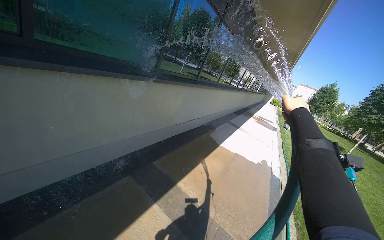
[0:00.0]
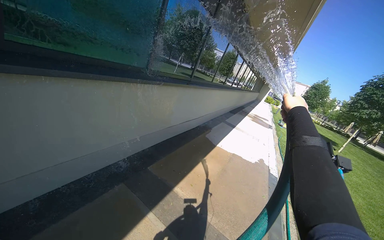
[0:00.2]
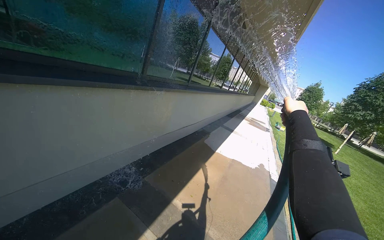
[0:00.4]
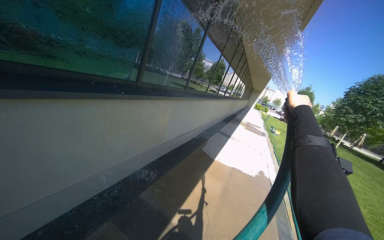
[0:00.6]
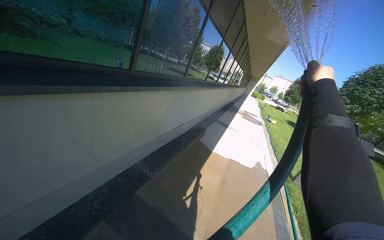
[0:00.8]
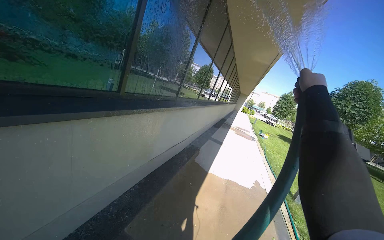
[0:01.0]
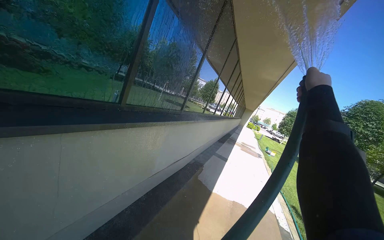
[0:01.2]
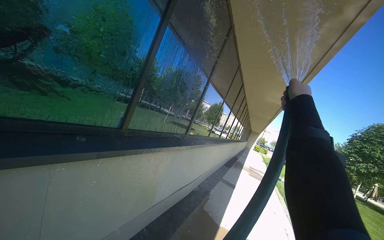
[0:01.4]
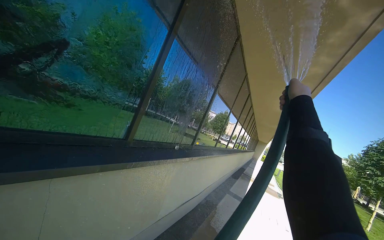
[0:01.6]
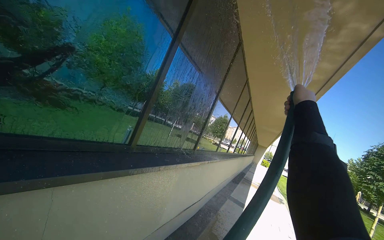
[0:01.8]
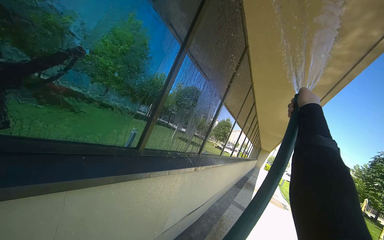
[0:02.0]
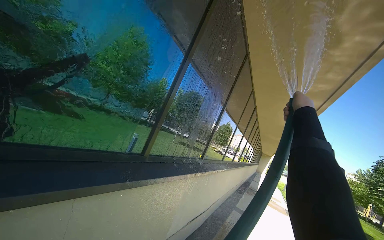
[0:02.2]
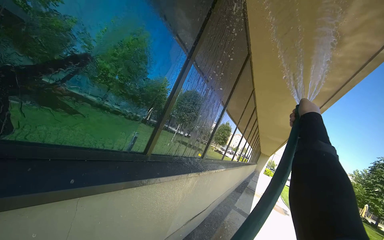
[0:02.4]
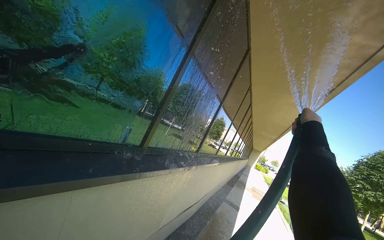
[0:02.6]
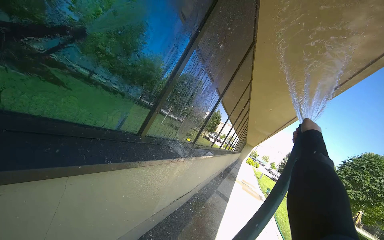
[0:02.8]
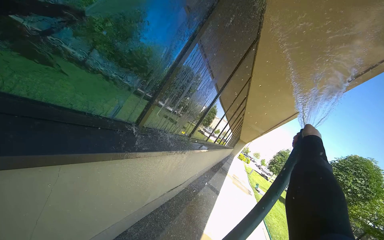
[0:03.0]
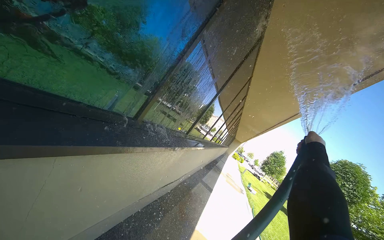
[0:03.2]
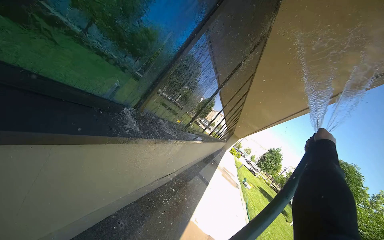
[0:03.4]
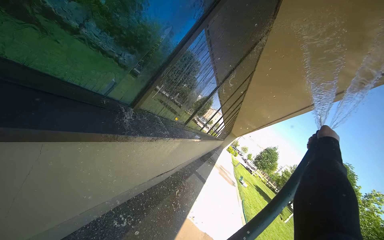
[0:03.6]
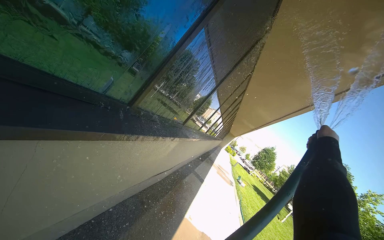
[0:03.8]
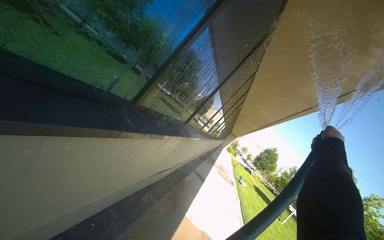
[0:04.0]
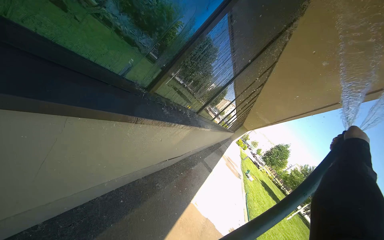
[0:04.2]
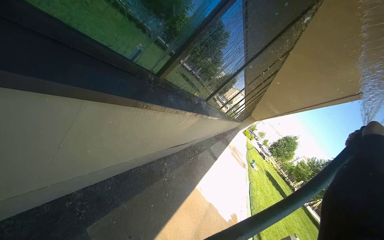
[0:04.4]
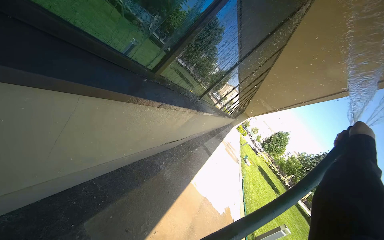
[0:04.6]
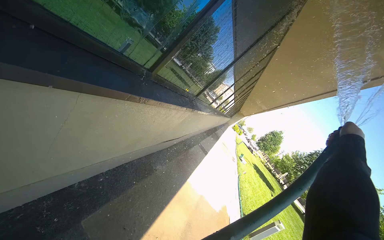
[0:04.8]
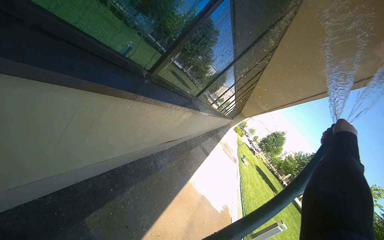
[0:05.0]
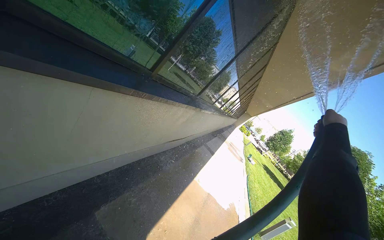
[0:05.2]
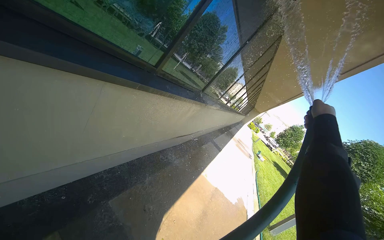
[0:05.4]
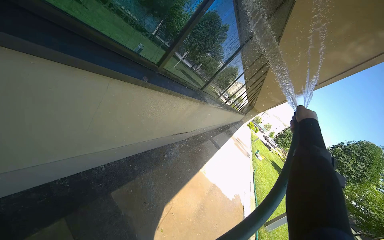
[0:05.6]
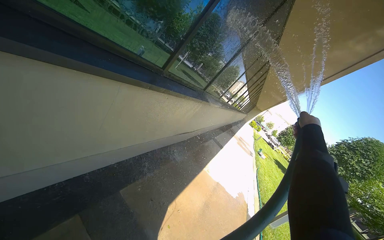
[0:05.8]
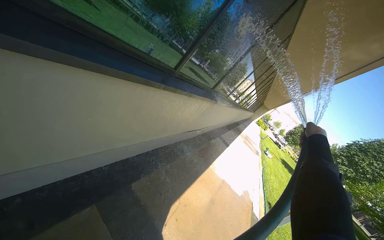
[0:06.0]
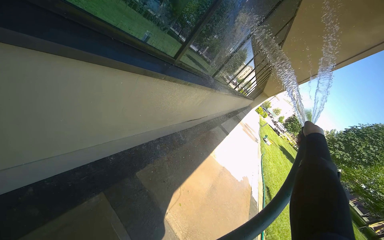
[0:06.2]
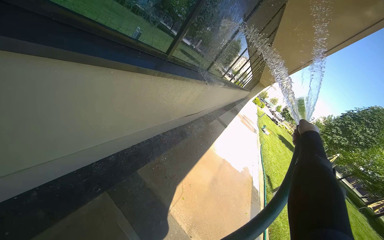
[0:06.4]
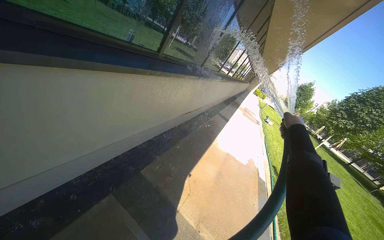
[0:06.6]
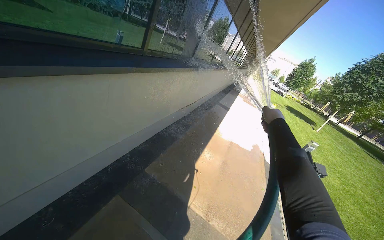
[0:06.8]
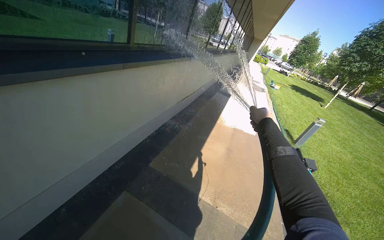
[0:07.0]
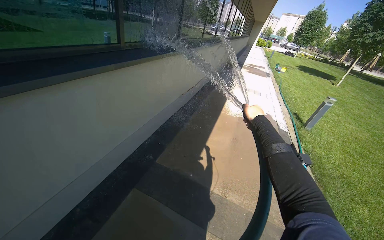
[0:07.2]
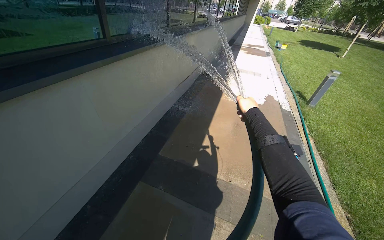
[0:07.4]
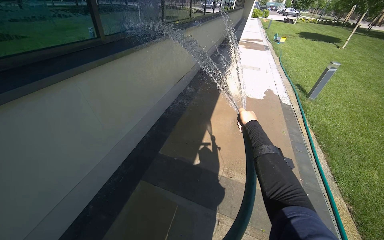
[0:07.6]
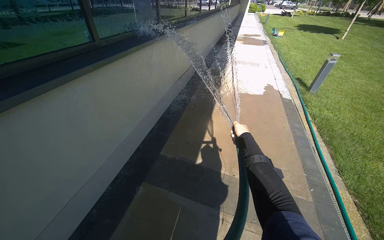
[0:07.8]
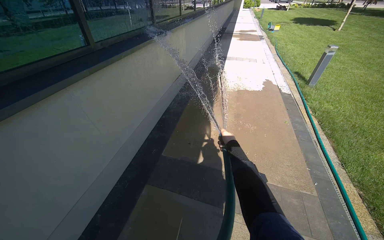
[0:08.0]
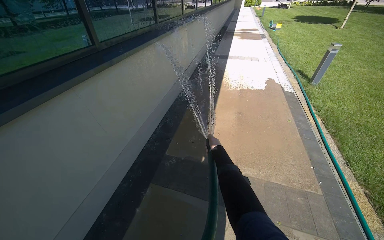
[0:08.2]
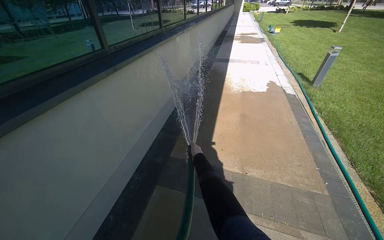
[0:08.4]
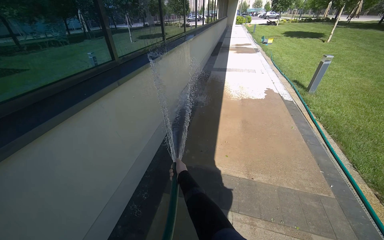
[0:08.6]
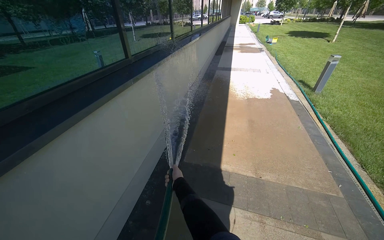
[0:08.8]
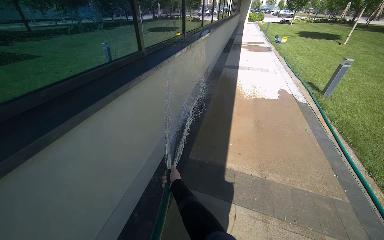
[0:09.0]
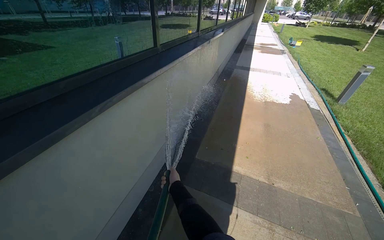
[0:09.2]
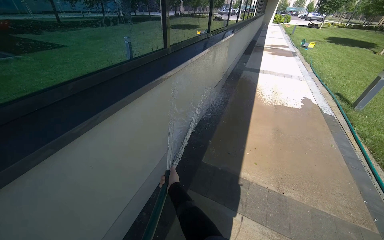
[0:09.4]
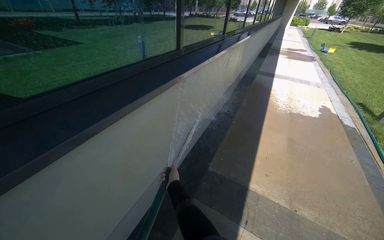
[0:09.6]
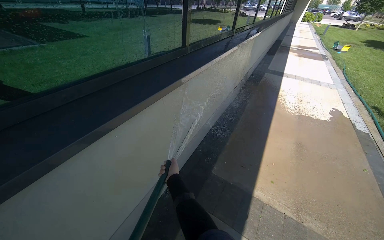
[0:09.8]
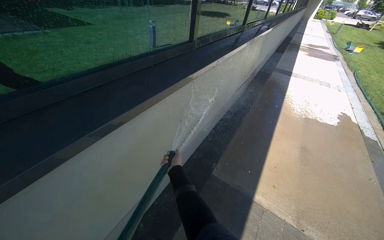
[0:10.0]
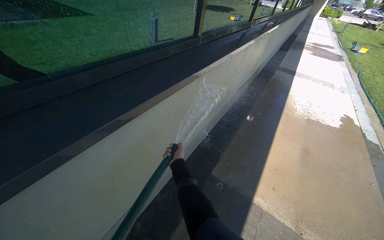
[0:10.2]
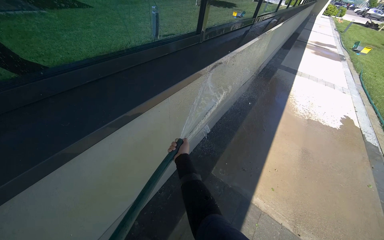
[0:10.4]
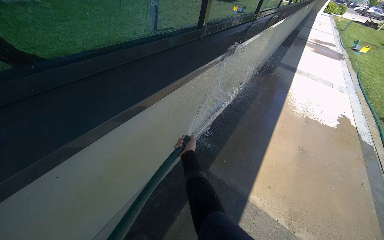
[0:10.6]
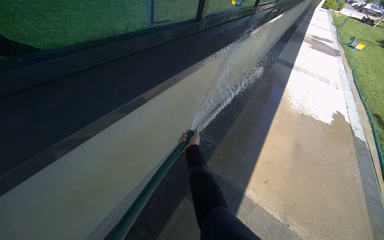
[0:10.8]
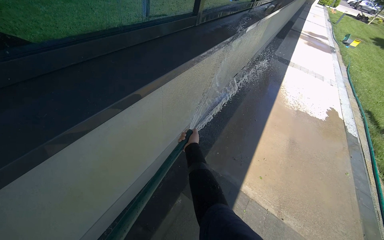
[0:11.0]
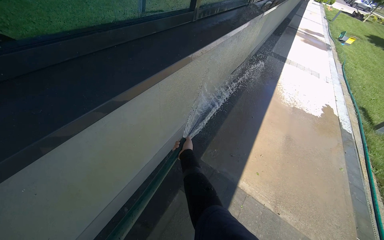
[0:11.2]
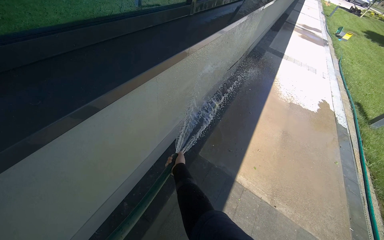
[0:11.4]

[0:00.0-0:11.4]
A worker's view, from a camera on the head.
Job: cleaning windows.
The whole recording: Rinsing building windows. The worker rinses the building windows with a hose.
0:00.0 to 0:01.4: The camera travels about 70 cm. The view tilts some 20 degrees upward.
0:02.8 to 0:04.2: The view tips downward by some 10 degrees. The right hand goes approximately 15 cm to the right.
0:04.2 to 0:05.6: The right hand moves left and right over approximately 25 cm, changing direction 2 times.
0:05.6 to 0:07.2: The camera pitches downward, by some 15 degrees. The scene turns roughly 30 degrees counterclockwise in the picture.
0:07.2 to 0:08.6: The right hand shifts about 50 cm to the left and down the picture.
0:08.6 to 0:10.0: The camera is carried about 40 cm. The head rotates about 20 degrees to the left.

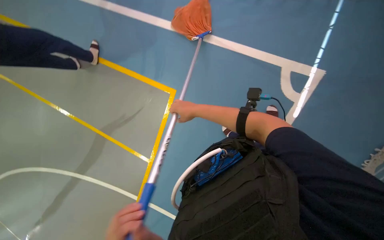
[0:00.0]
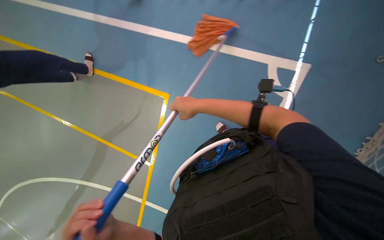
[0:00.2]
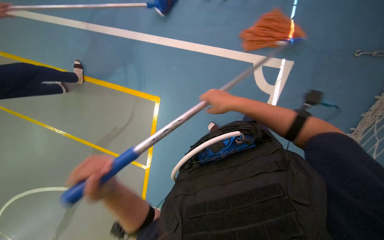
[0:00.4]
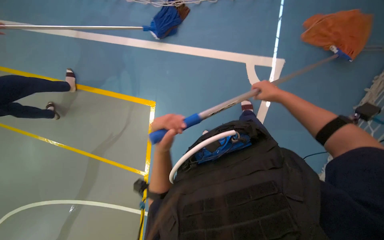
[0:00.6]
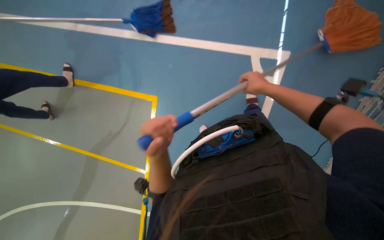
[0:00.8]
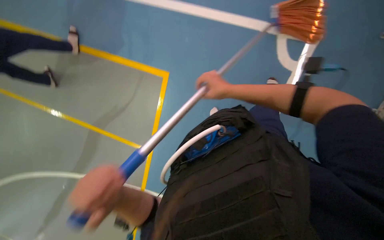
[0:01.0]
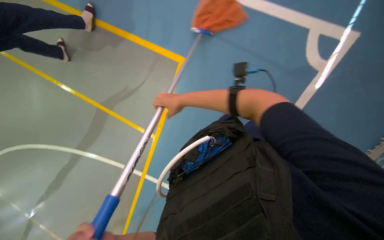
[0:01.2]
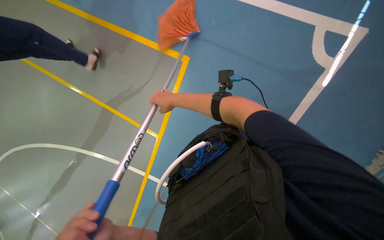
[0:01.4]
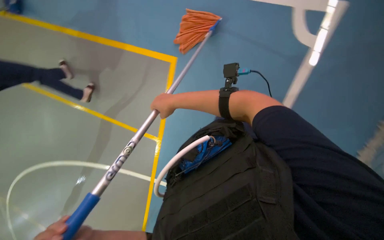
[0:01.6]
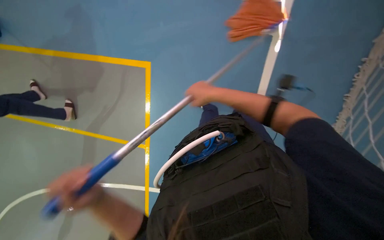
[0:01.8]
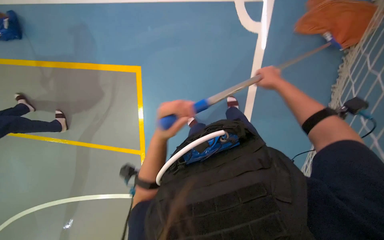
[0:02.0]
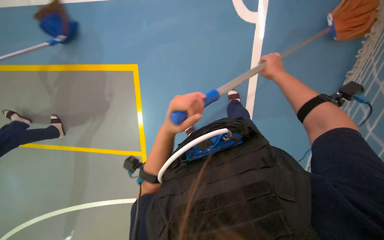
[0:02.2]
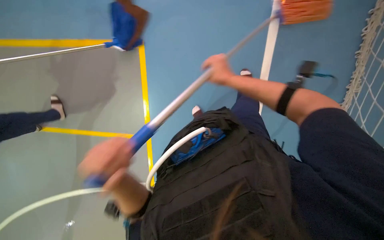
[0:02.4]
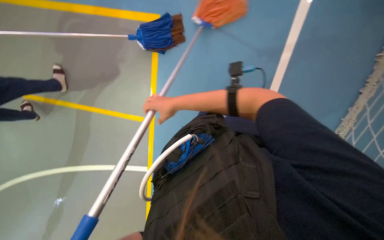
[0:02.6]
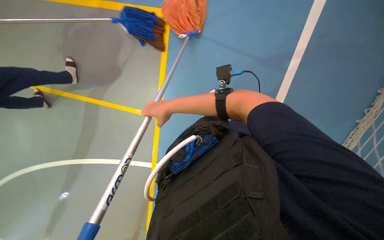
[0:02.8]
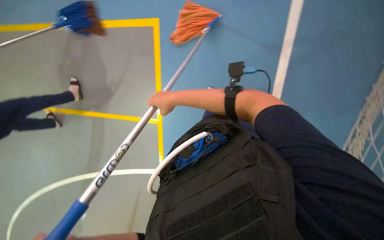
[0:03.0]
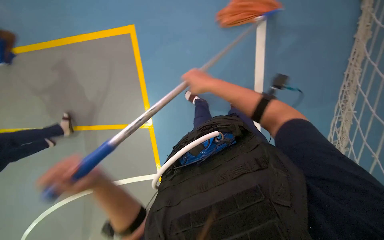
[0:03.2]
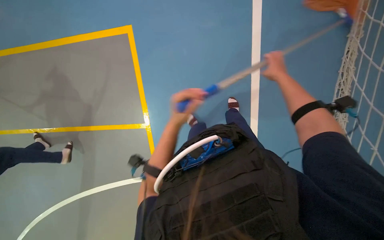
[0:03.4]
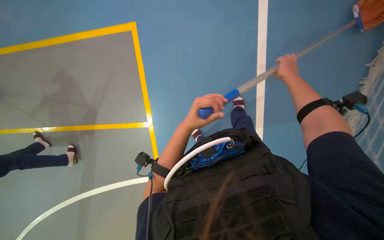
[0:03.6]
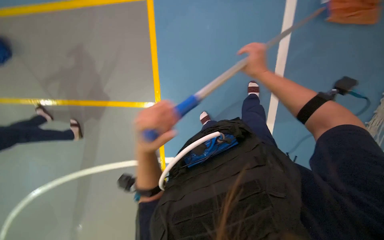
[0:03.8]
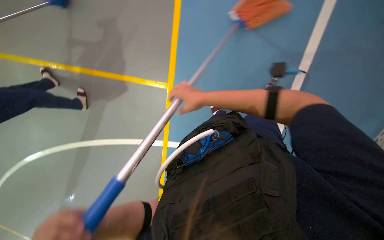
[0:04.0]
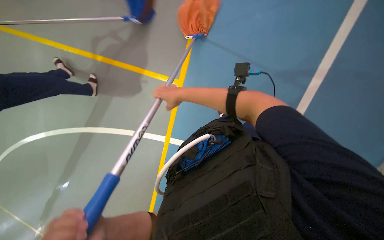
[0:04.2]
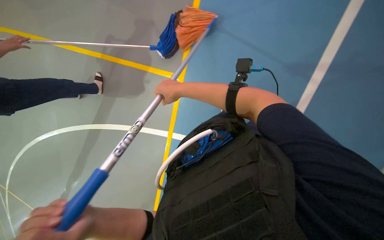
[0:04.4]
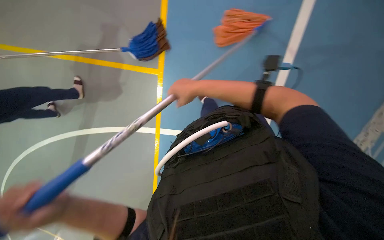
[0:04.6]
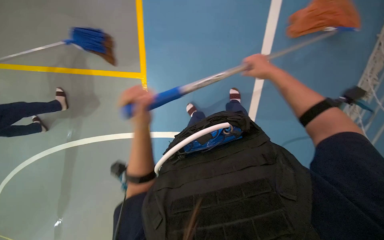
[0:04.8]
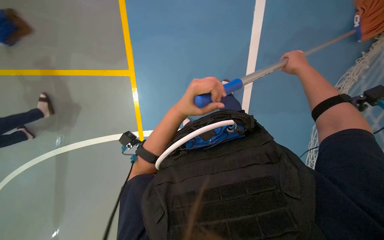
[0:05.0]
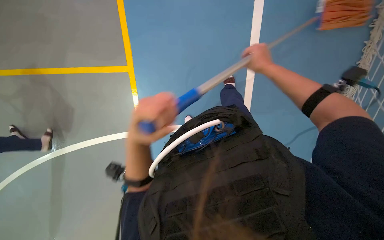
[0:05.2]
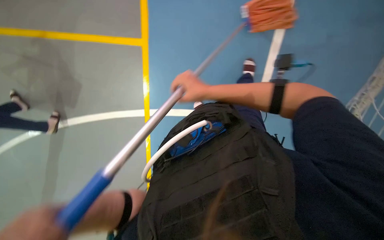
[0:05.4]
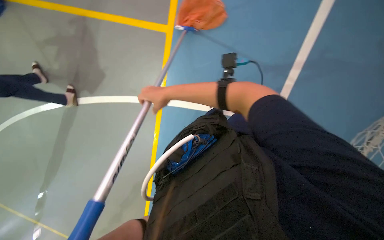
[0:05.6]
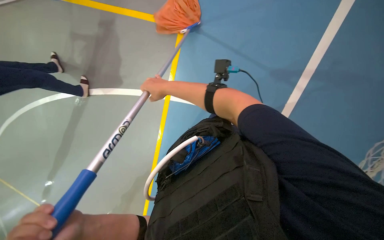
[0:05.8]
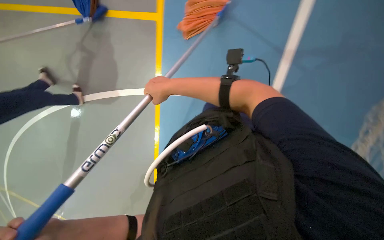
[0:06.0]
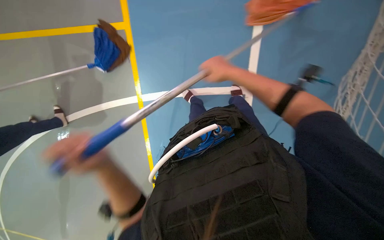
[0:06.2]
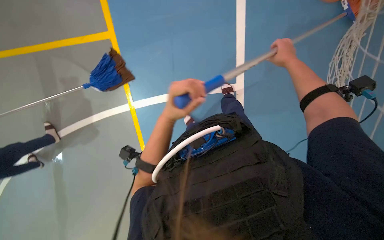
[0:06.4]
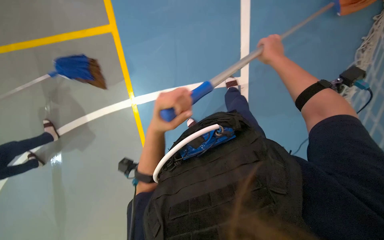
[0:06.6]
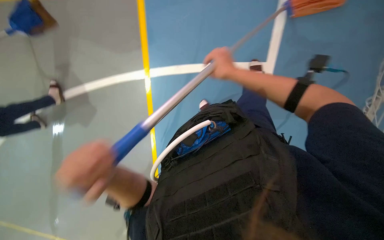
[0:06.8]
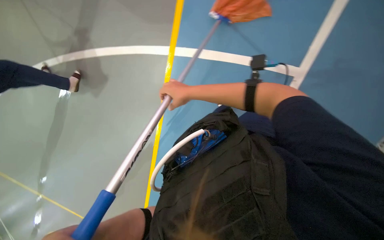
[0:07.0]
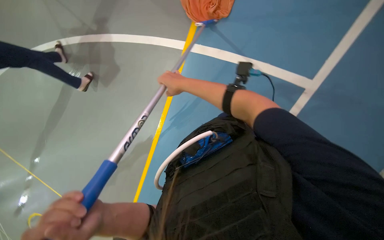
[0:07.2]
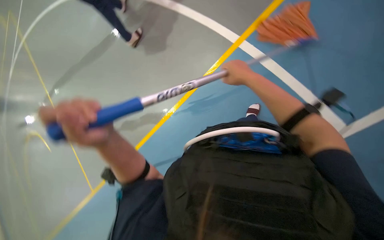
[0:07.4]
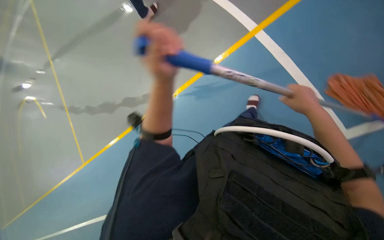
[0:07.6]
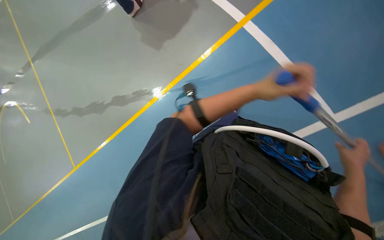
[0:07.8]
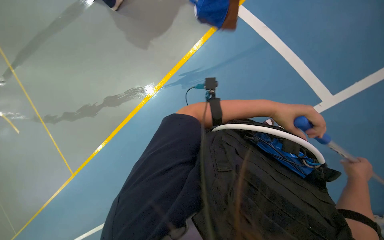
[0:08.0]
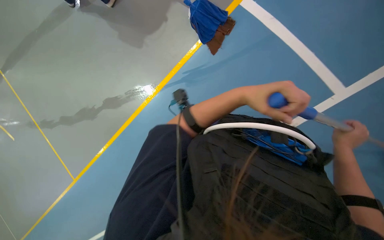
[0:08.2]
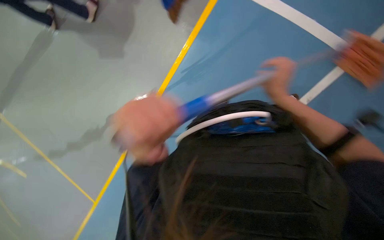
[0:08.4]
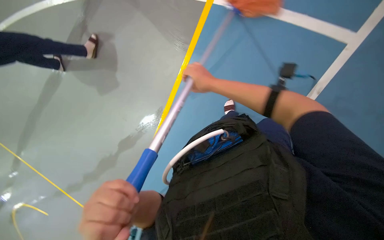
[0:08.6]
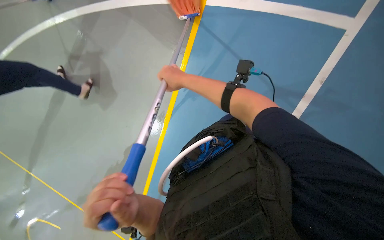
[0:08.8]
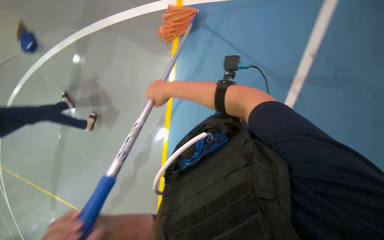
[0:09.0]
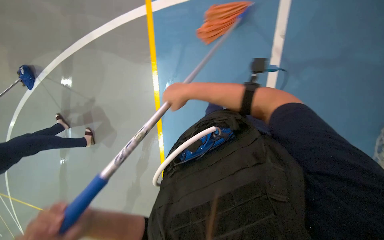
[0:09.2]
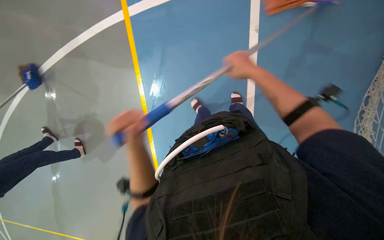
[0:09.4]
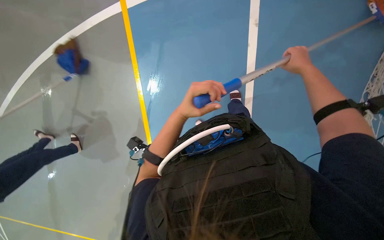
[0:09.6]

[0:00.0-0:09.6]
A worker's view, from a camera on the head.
Job: mopping floor.
The whole recording: Mopping sports court floor. The worker mops the blue sports court floor and wrings the mop in a bucket.
0:00.0 to 0:01.6: The right hand reaches some 50 cm to the right, then returns.
0:01.6 to 0:03.2: The right hand goes left and right, approximately 40 cm each way, reversing 2 times.
0:04.8 to 0:06.4: The right hand moves left and right over about 40 cm, changing direction 2 times.
0:08.0 to 0:09.6: Everything in view rotates about 30 degrees counterclockwise. The right hand travels to the left and back again, some 30 cm each way.
